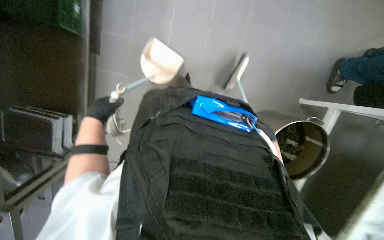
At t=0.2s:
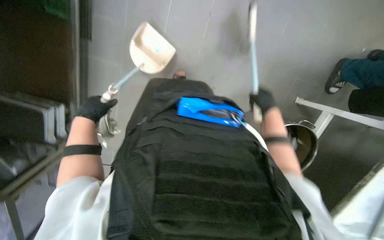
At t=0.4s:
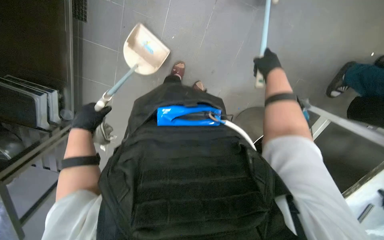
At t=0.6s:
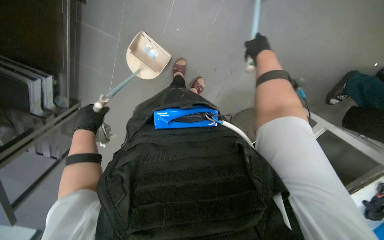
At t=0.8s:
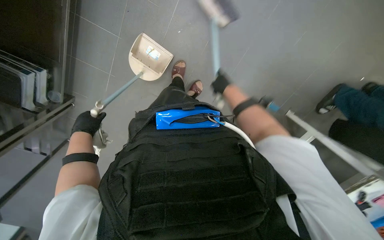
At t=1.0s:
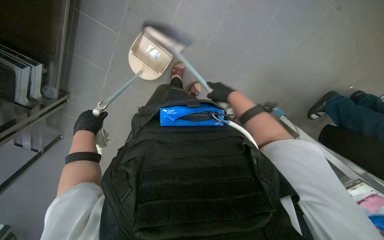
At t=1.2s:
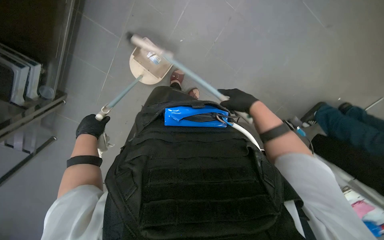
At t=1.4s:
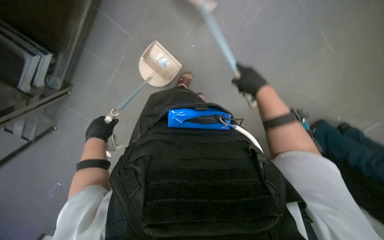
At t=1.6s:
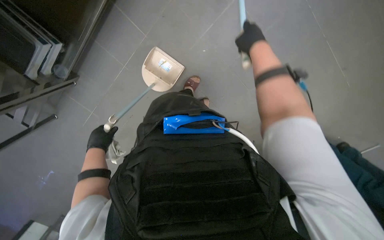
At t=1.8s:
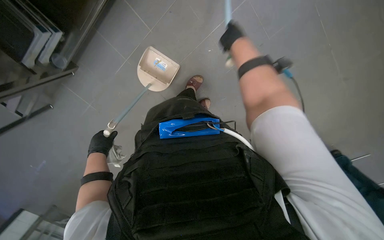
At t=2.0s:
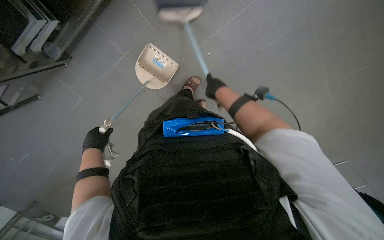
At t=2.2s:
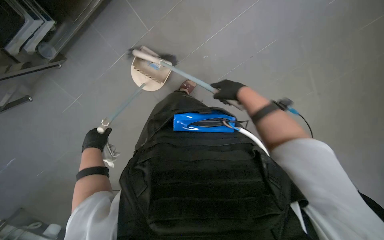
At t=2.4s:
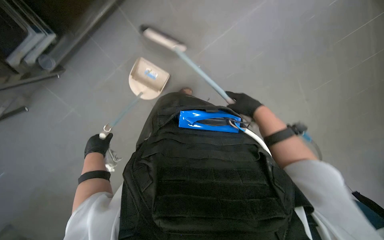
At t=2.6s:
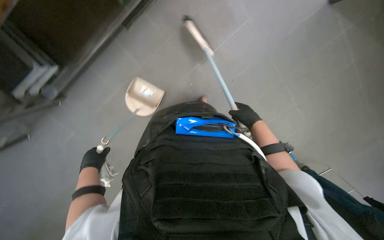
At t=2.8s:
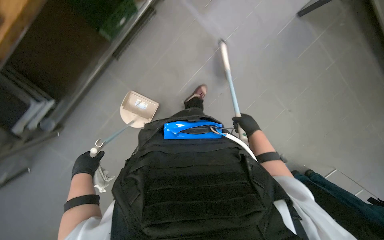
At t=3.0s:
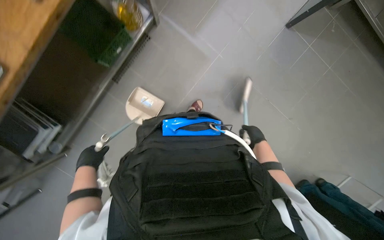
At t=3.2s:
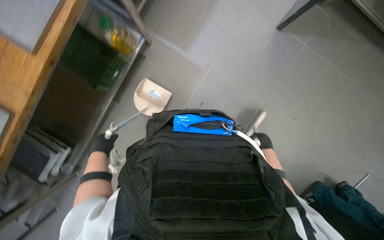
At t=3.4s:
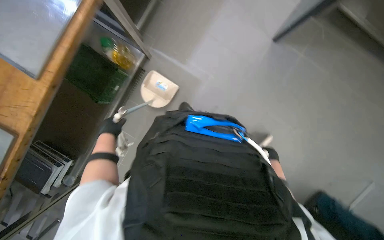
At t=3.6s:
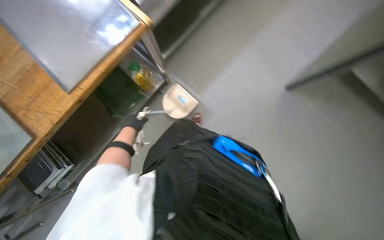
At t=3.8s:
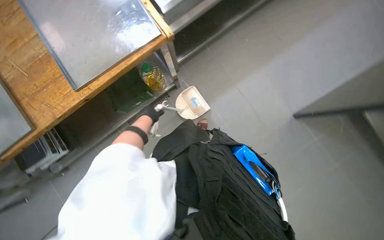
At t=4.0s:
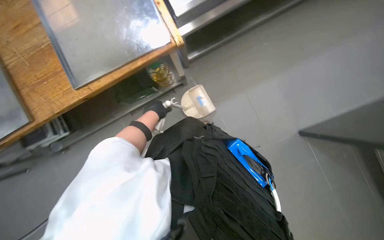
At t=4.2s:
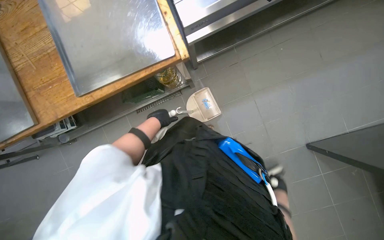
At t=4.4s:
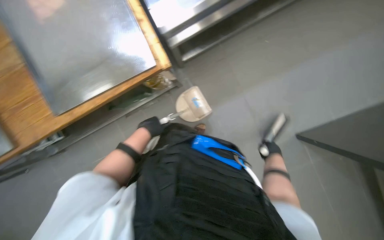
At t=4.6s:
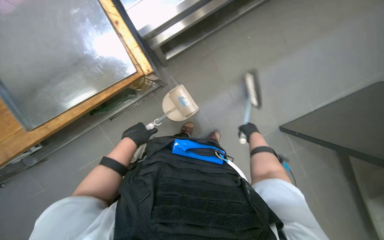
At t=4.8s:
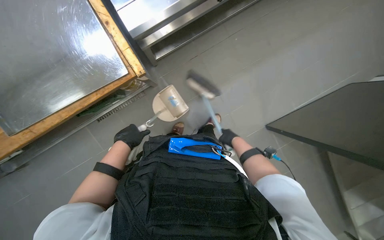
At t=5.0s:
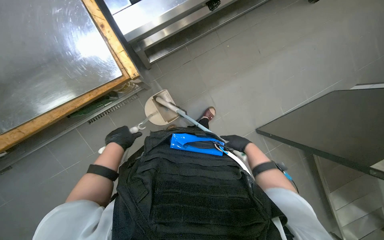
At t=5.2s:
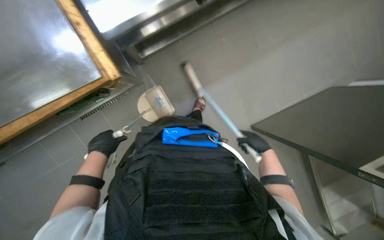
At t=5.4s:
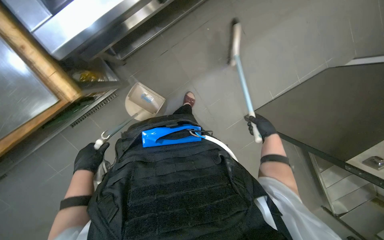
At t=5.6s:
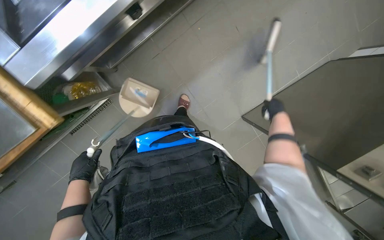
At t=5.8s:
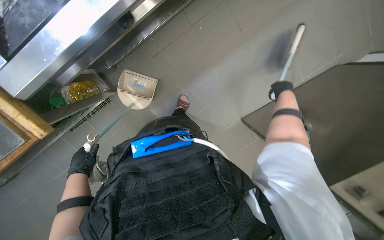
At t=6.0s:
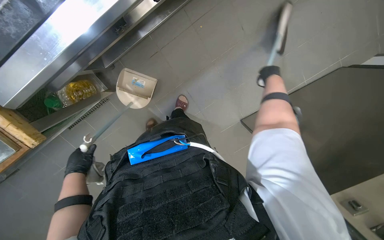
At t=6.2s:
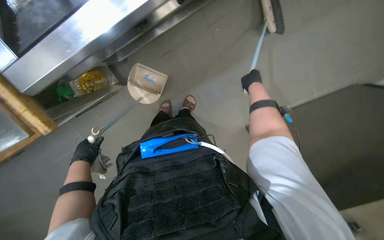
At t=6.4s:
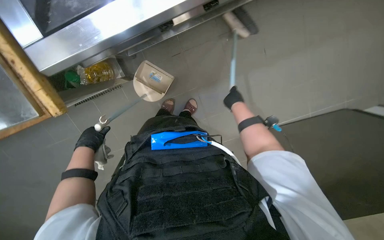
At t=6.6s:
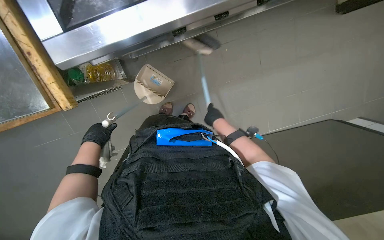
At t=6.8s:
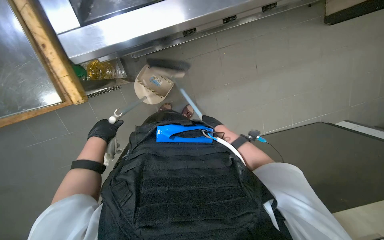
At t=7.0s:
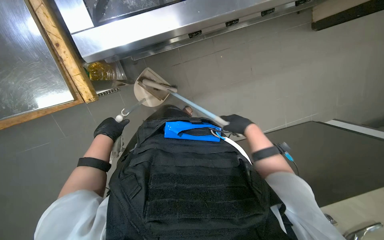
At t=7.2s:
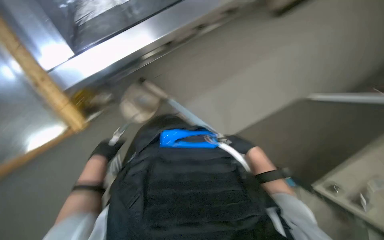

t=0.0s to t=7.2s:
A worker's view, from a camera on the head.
Job: sweeping floor.
The whole recording: Sweeping kitchen floor. The worker sweeps the kitchen floor with a broom and dustpan.
t=0.0s to t=1.4s: The left hand is displaced down the picture and farther from the camera by about 20 cm.
t=1.4s to t=2.8s: The camera pitches upward, by about 20 degrees. The right hand moves farther from the camera and to the right, approximately 15 cm.
t=4.4s to t=5.8s: The left hand is displaced to the left by about 10 cm. Meanwhile the right hand is displaced up the picture by approximately 25 cm.
t=5.8s to t=7.2s: The right hand goes about 25 cm to the left.

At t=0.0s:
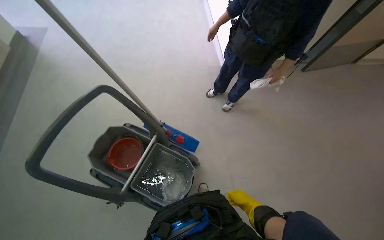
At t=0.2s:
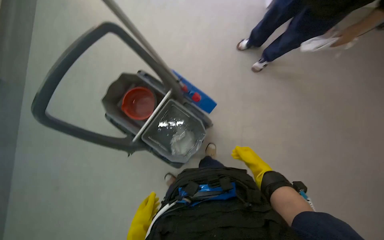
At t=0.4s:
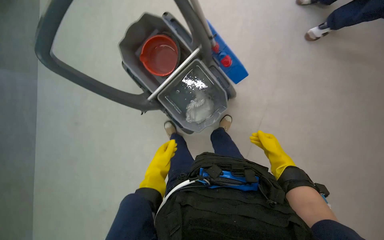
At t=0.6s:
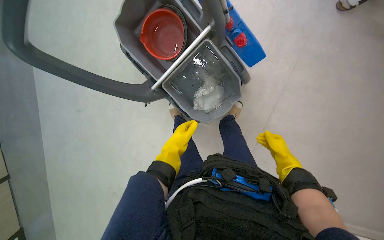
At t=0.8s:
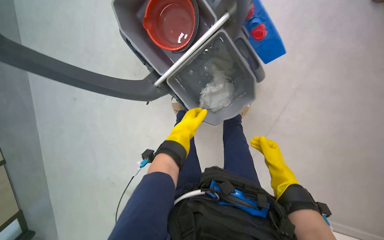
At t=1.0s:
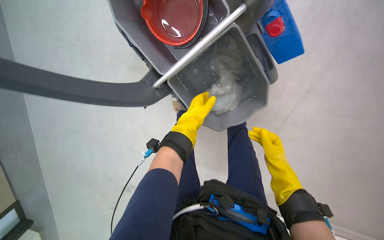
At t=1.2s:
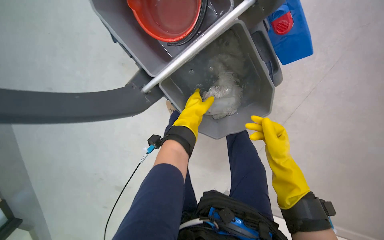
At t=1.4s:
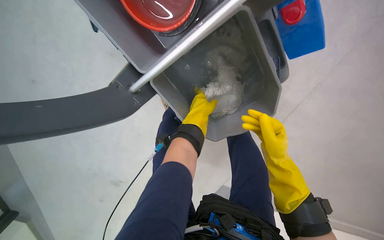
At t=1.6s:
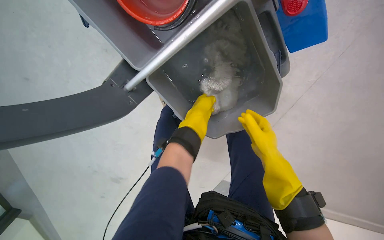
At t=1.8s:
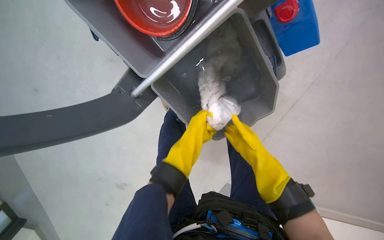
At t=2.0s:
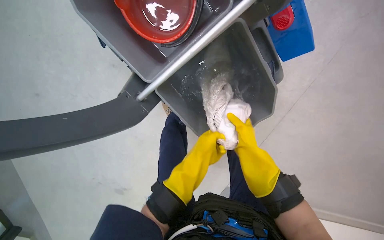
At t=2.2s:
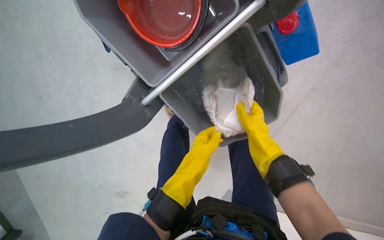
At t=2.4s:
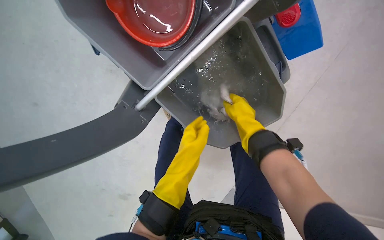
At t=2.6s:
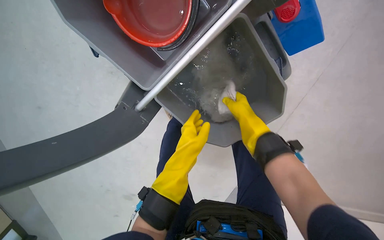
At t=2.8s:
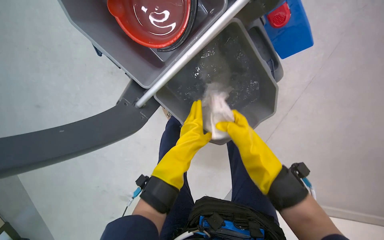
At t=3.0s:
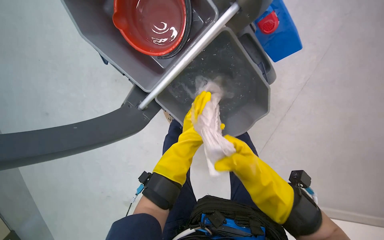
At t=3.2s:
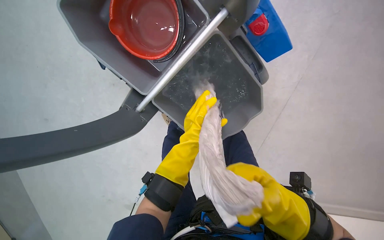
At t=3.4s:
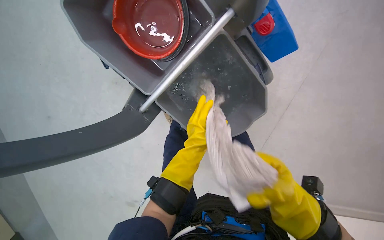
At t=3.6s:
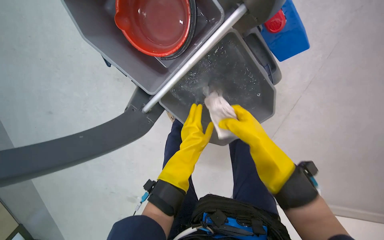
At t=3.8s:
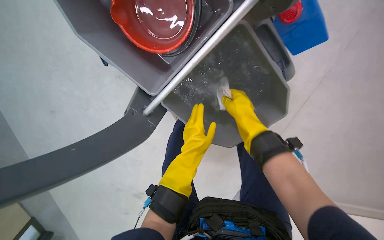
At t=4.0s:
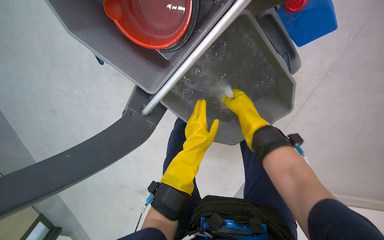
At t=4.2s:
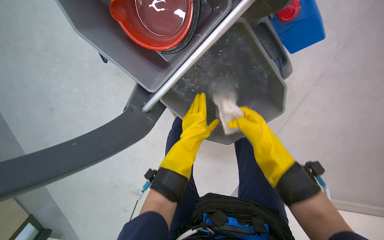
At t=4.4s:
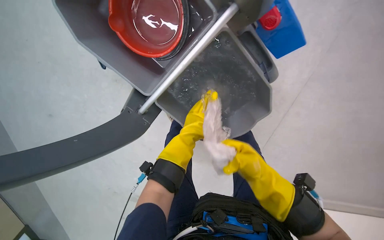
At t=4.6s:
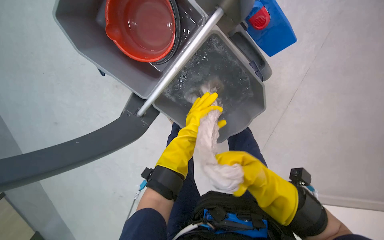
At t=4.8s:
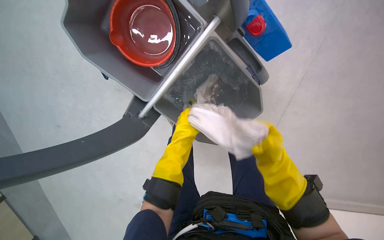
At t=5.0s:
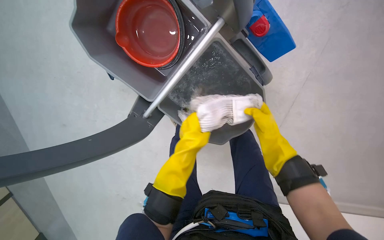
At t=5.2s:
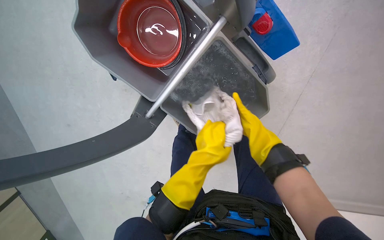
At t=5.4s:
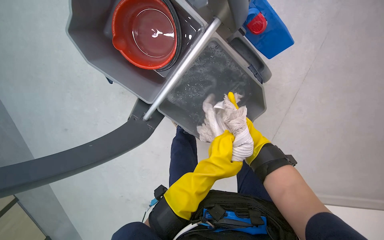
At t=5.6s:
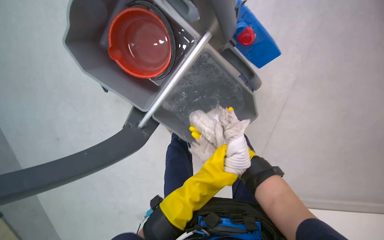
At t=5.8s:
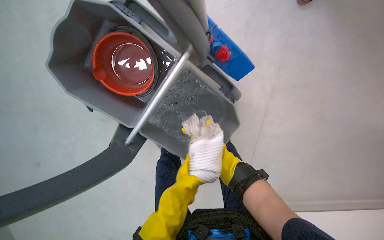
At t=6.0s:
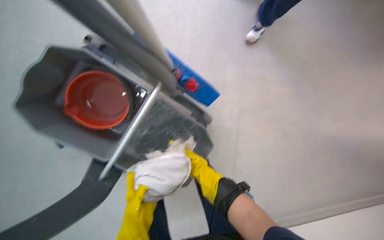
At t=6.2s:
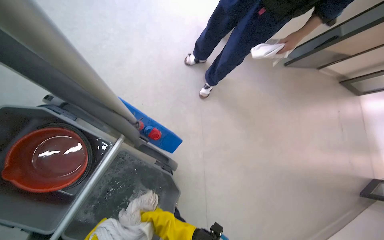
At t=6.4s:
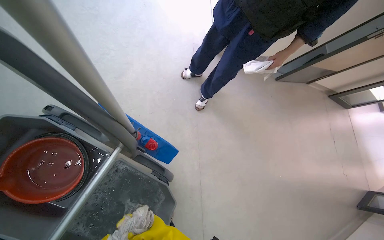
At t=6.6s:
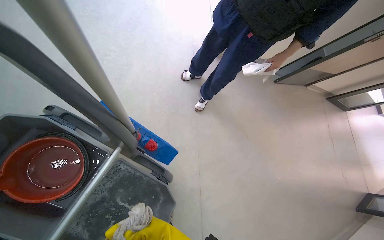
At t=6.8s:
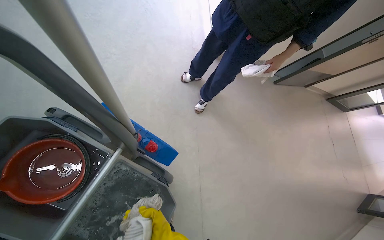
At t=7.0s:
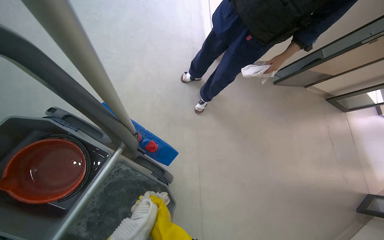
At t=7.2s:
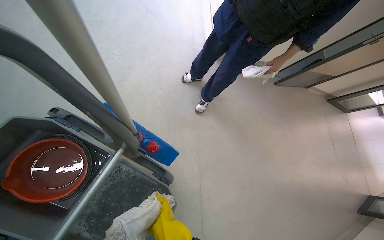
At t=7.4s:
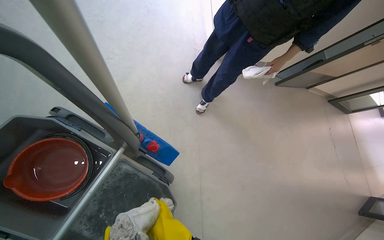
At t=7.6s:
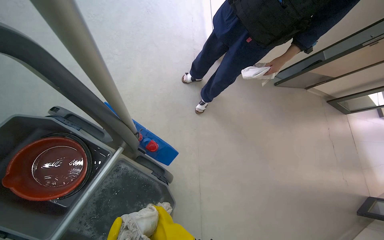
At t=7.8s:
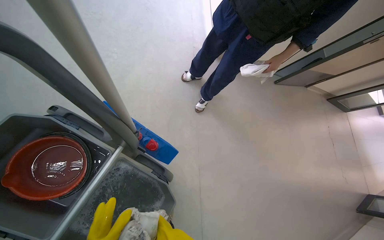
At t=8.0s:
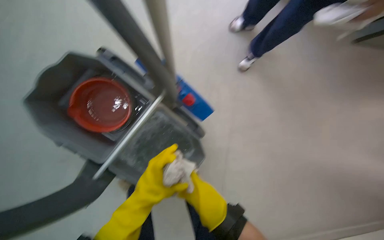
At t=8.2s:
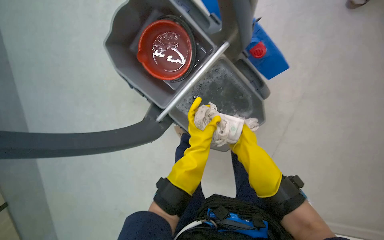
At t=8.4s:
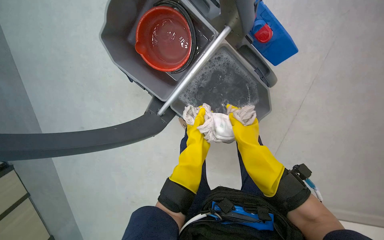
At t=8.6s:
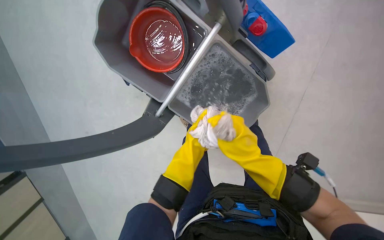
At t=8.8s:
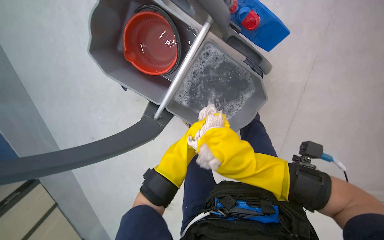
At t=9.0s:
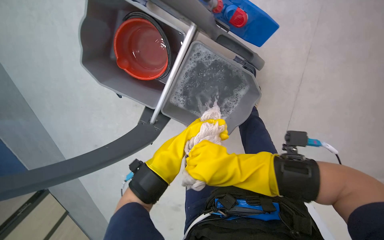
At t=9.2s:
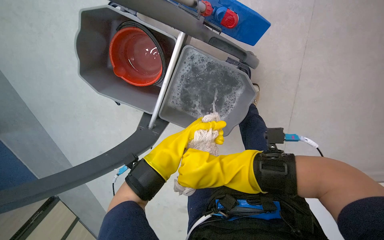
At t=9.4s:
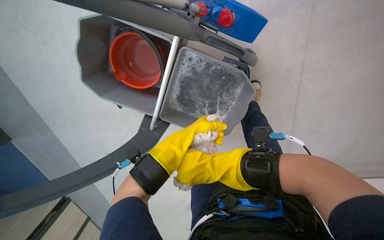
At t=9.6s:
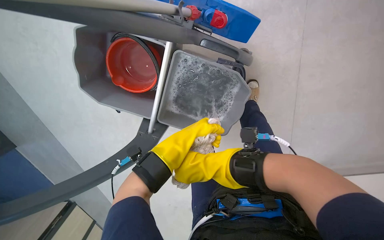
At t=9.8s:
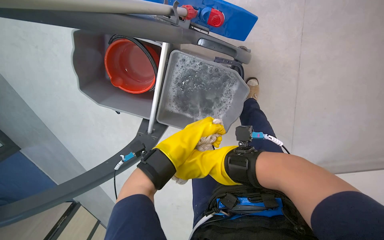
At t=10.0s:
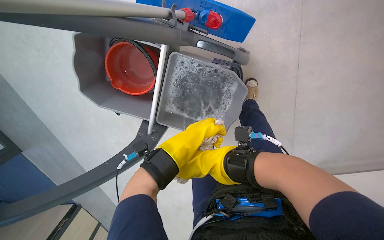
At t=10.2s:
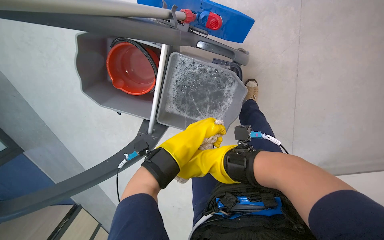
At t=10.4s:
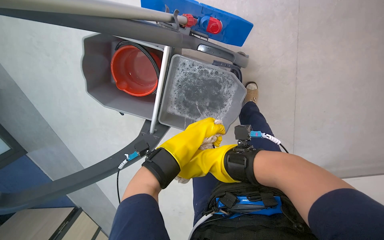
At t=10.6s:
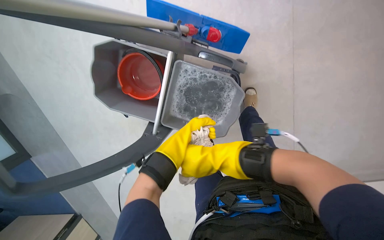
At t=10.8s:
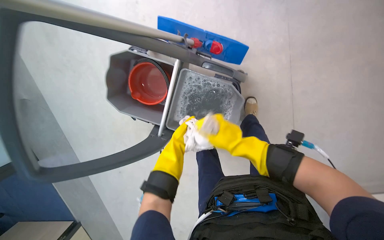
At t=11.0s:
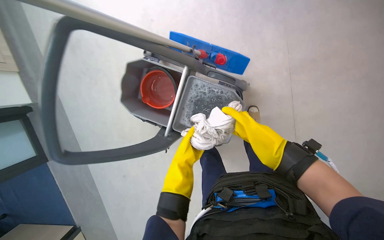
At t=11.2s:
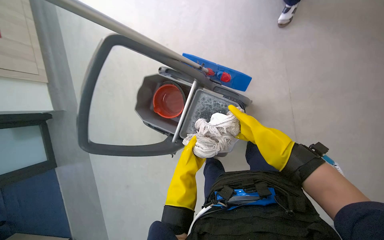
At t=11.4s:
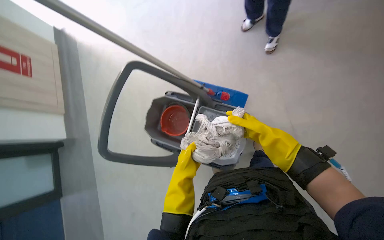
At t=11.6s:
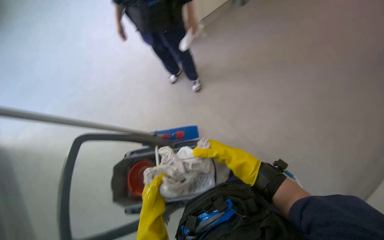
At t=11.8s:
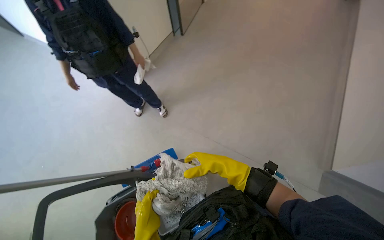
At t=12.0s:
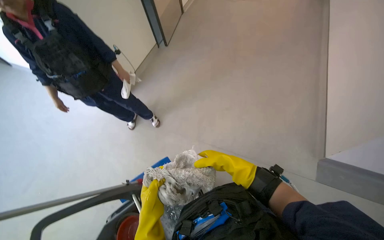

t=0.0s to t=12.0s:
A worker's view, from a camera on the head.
Job: preparing cleaning supplies.
The whole recording: Preparing mop for cleaning. Prepares the mop for cleaning by dipping and wringing a cloth, then attaching it to the mop handle.
t=0.0s to t=1.6s: The camera is carried roughly 50 cm. The wearer looks about 35 degrees further to the left. The view tips downward by approximately 55 degrees.
t=1.6s to t=3.0s: The right hand reaches some 15 cm up the picture, then returns; the left hand heads nearer to the camera, covering about 10 cm.
t=3.0s to t=4.4s: The right hand goes up and down the picture, roughly 30 cm each way, reversing 2 times.
t=4.4s to t=6.0s: The head turns to the right by some 20 degrees. The wearer looks some 20 degrees further upward.
t=6.0s to t=7.6s: The view tilts approximately 25 degrees upward.
t=7.6s to t=9.0s: The view pans to the left by about 40 degrees. The view tilts approximately 35 degrees downward.
t=9.0s to t=10.4s: The right hand moves farther from the camera, approximately 10 cm.
